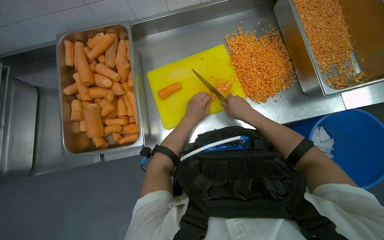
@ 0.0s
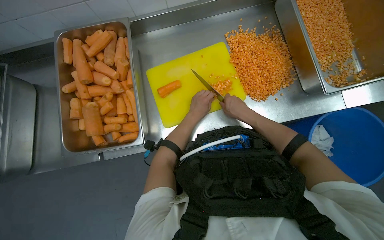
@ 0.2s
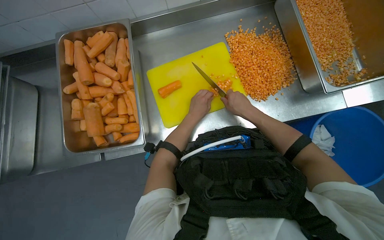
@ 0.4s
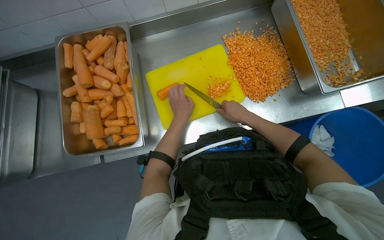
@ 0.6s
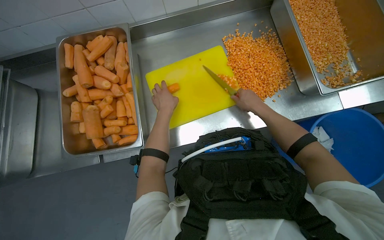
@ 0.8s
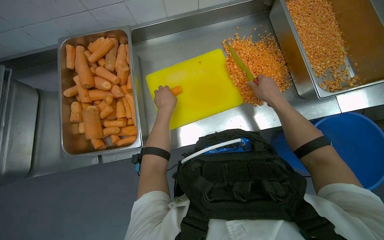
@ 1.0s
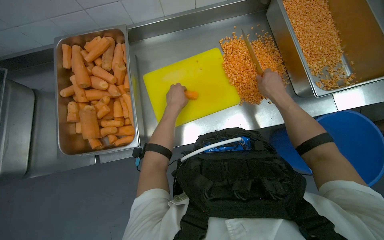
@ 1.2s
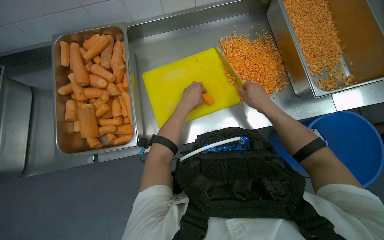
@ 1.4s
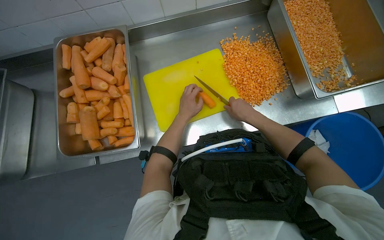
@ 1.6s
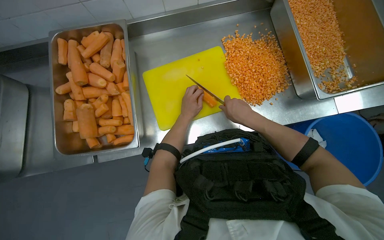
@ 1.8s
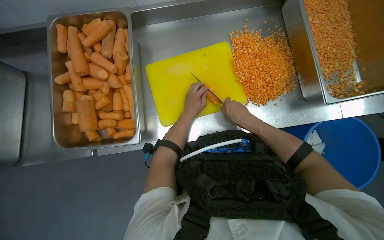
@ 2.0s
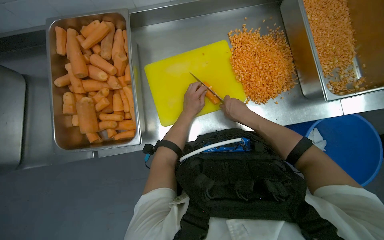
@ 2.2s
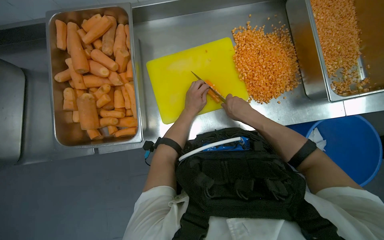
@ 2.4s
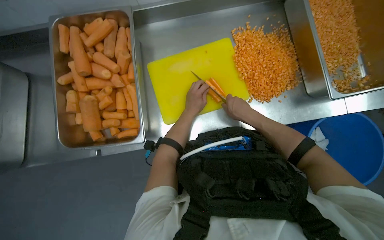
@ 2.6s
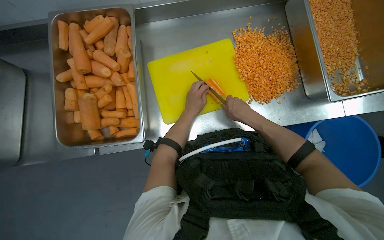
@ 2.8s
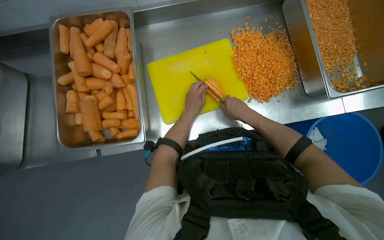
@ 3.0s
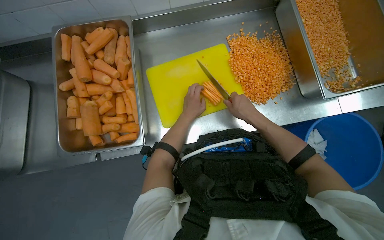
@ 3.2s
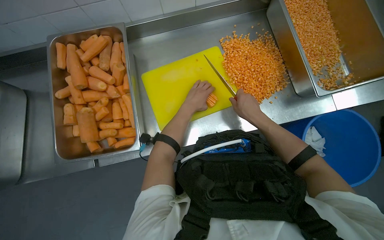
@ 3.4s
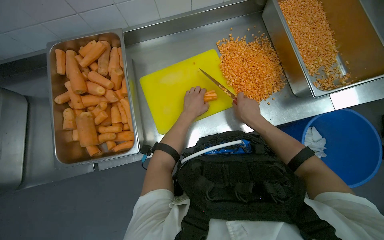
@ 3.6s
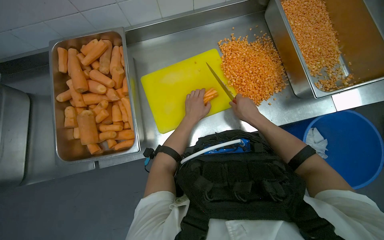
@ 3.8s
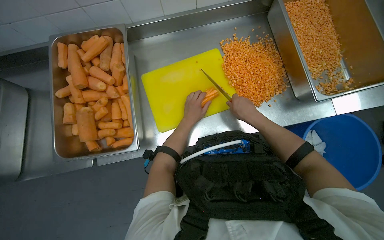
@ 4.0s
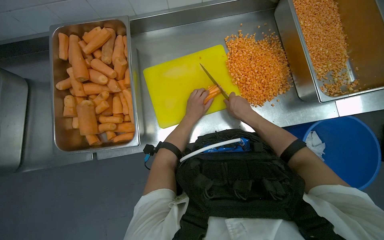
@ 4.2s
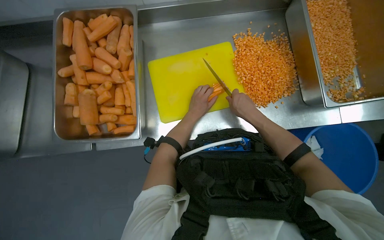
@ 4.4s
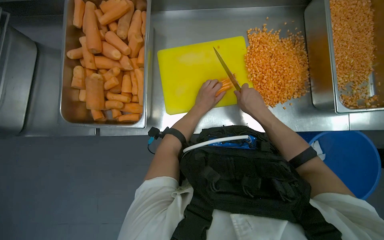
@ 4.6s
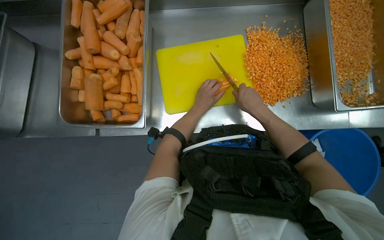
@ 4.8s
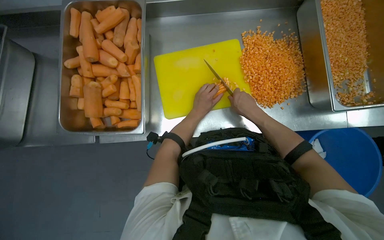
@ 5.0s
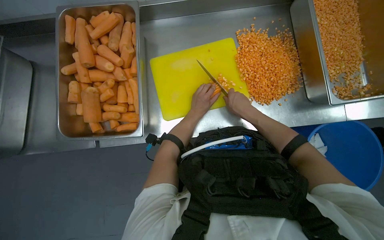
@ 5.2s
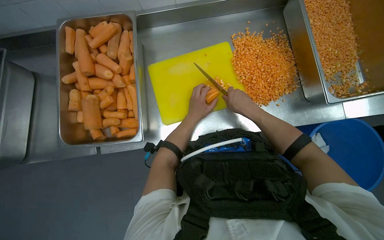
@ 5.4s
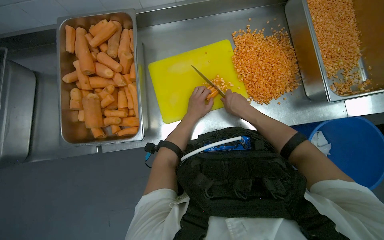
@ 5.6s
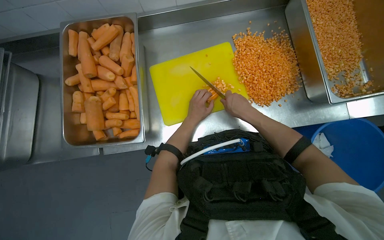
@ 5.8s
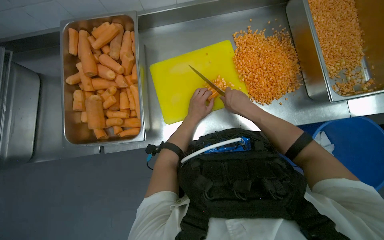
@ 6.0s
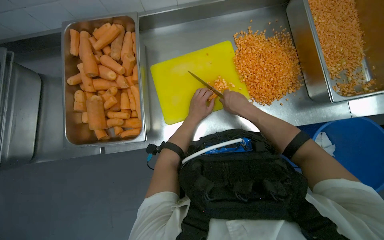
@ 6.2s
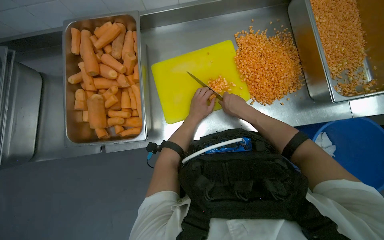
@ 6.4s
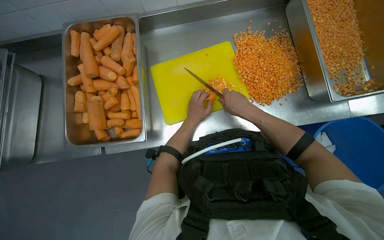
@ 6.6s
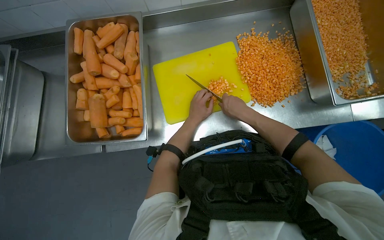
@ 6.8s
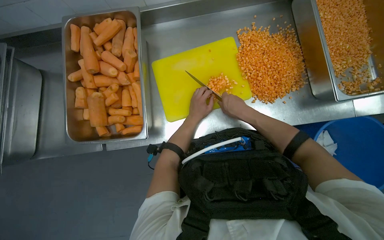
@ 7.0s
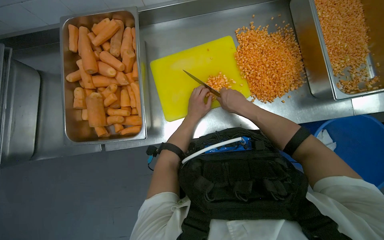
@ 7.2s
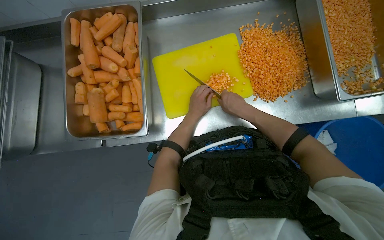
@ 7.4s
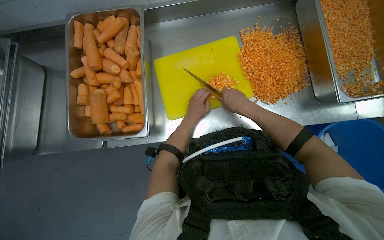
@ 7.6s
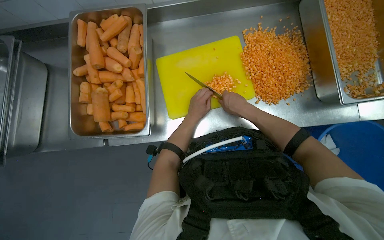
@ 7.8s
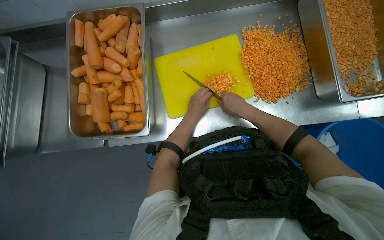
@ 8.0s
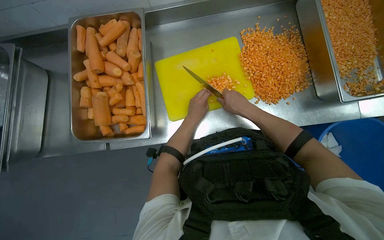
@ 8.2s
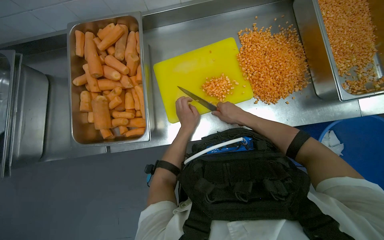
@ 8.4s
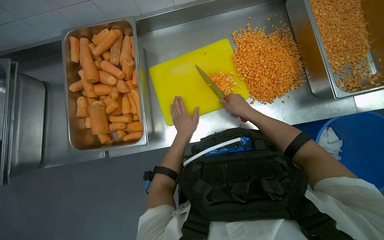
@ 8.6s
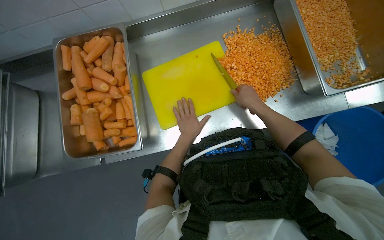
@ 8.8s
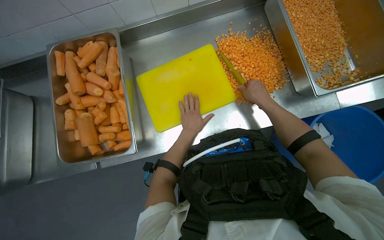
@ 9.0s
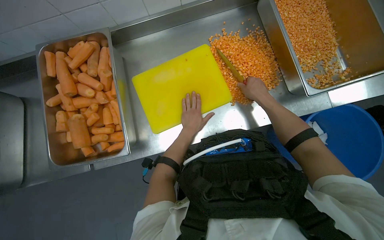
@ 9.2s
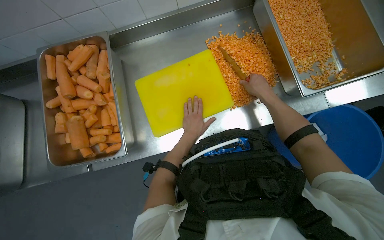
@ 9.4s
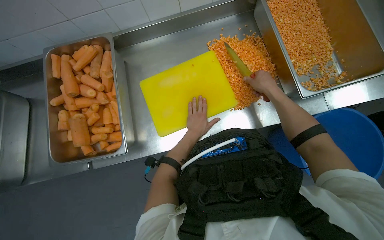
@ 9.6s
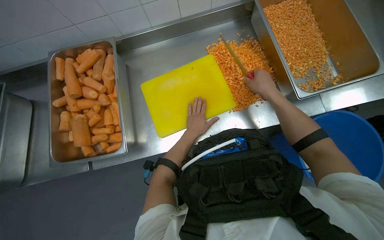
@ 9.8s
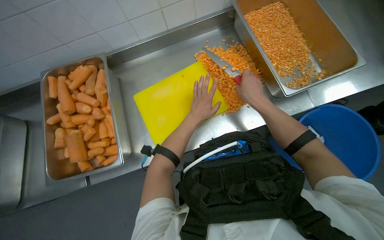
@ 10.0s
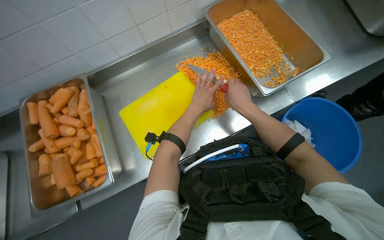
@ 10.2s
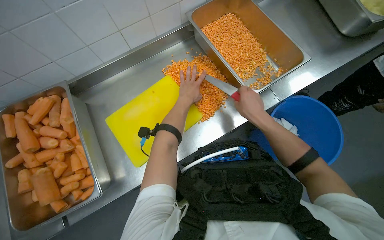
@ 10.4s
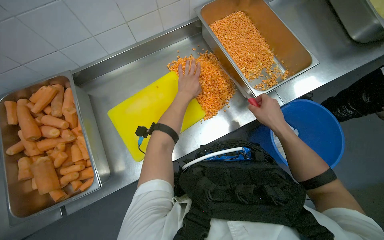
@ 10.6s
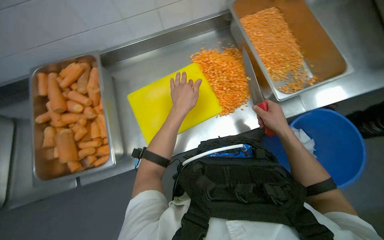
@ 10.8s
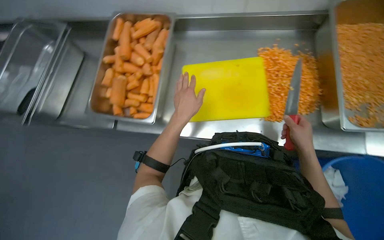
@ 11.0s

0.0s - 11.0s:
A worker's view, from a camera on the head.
Job: preparing food.
The whole recording: Dicing carrots on cutting board. The worker continues dicing carrots on a yellow cutting board and pushes the diced pieces into a metal tray.
1.6s - 7.8s: The hands work in one place, with small movements.
7.8s - 9.4s: The right hand shifts some 15 cm to the right.

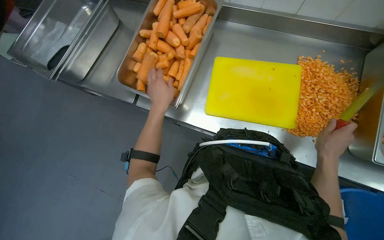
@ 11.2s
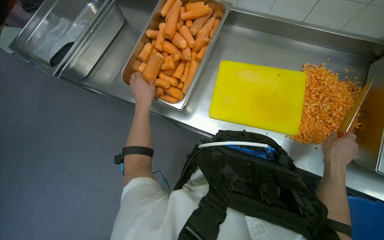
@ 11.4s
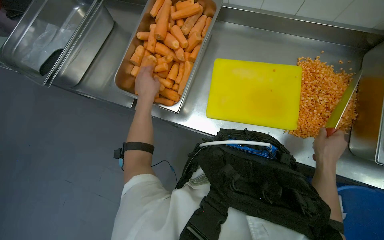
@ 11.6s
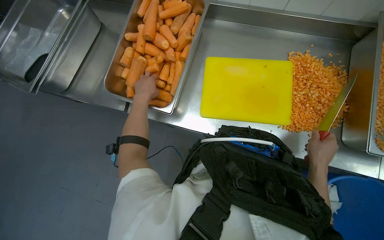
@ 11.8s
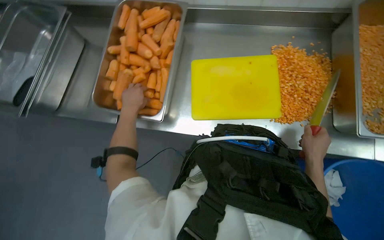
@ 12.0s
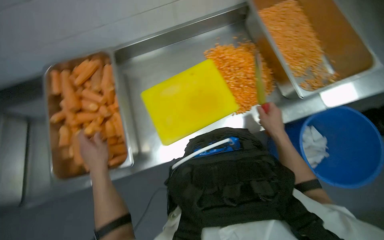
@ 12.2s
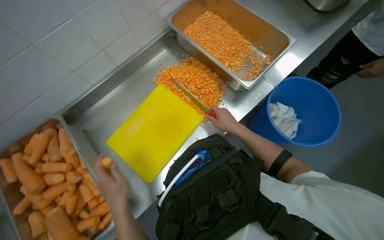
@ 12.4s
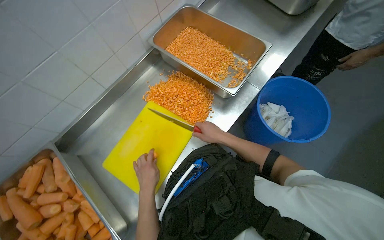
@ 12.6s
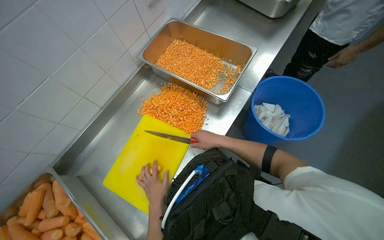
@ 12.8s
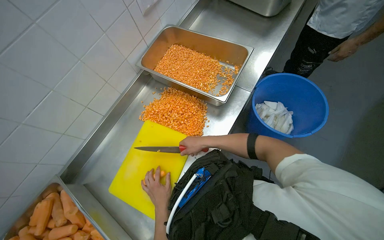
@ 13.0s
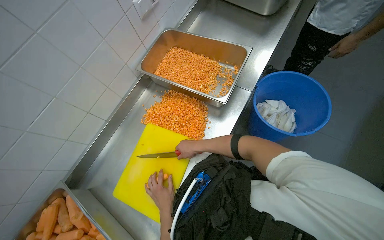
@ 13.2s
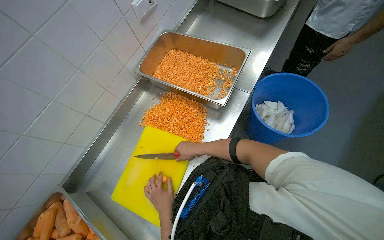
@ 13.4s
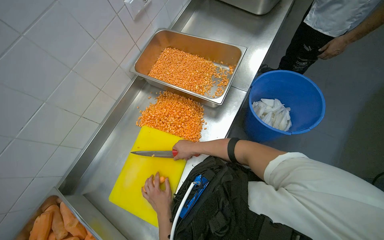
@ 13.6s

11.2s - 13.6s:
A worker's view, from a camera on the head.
Job: preparing food.
The whole recording: Dicing carrots on cutting board. The worker continues dicing carrots on a yellow cutting board and pushes the diced pieces into a metal tray.
11.2s - 12.4s: The wearer's head swings approximately 65 degrees to the right.
12.4s - 13.6s: The left hand heads farther from the camera, covering some 25 cm.

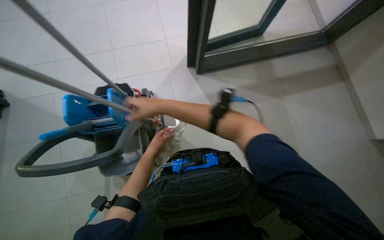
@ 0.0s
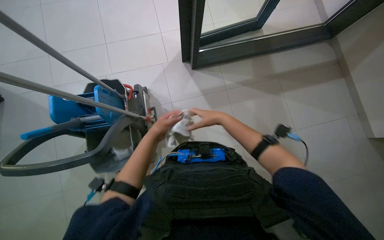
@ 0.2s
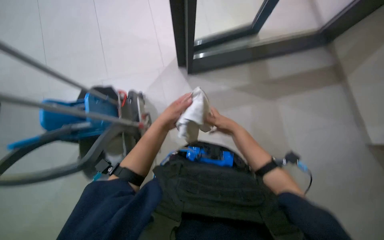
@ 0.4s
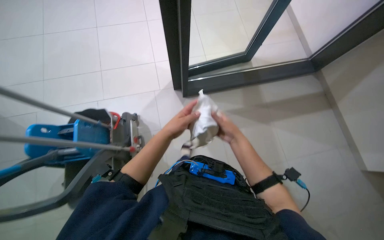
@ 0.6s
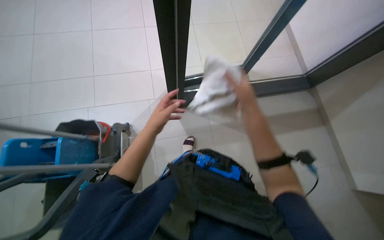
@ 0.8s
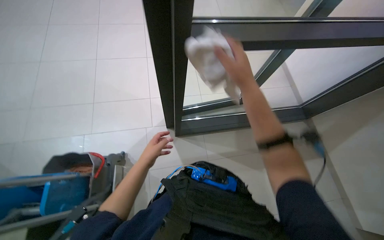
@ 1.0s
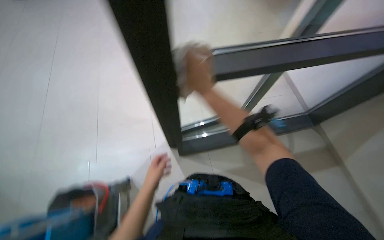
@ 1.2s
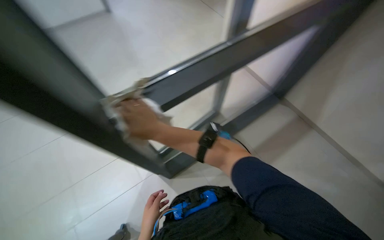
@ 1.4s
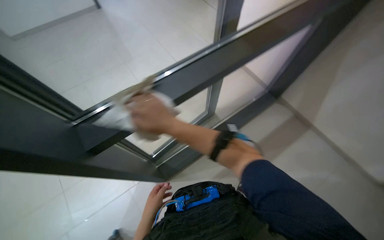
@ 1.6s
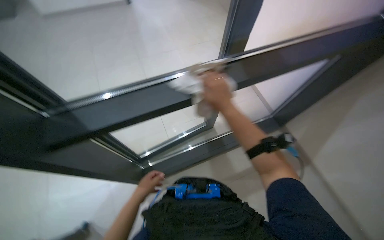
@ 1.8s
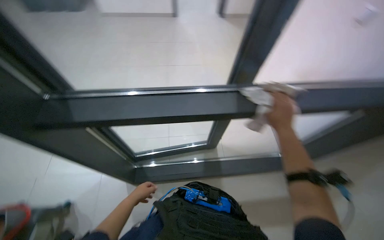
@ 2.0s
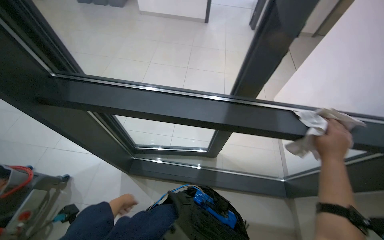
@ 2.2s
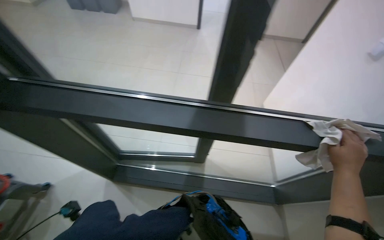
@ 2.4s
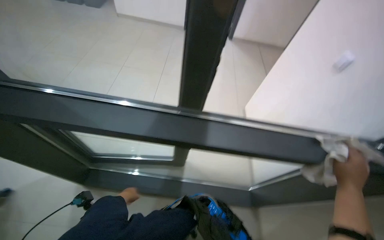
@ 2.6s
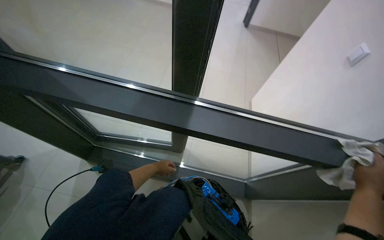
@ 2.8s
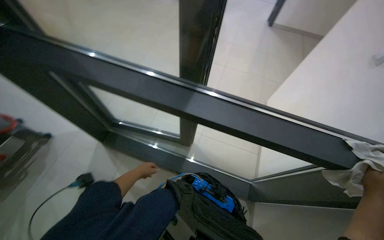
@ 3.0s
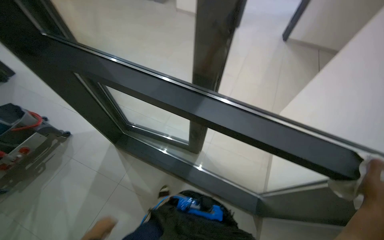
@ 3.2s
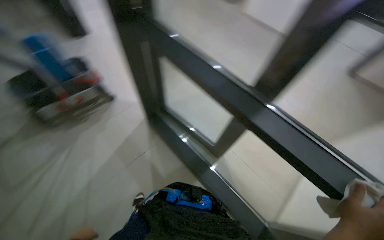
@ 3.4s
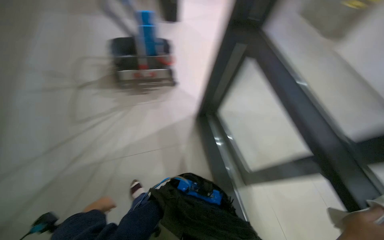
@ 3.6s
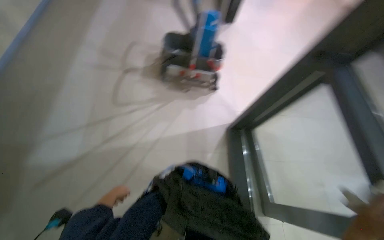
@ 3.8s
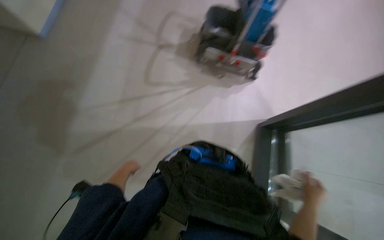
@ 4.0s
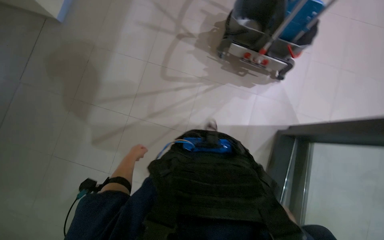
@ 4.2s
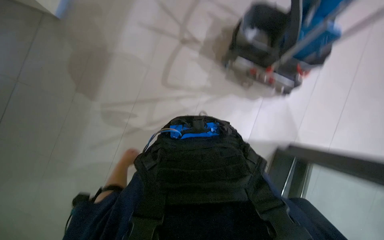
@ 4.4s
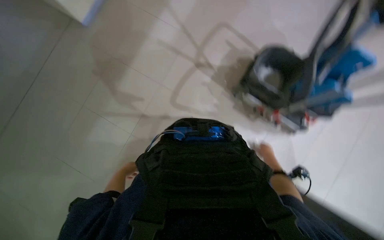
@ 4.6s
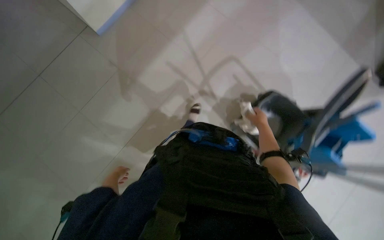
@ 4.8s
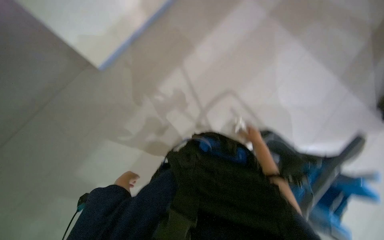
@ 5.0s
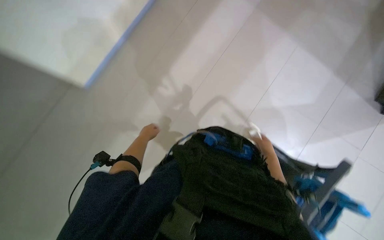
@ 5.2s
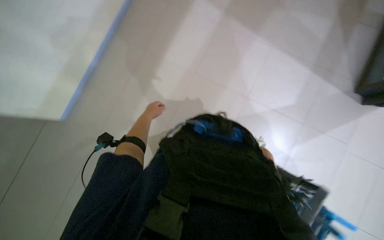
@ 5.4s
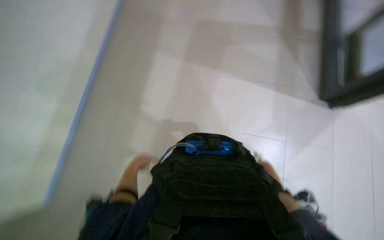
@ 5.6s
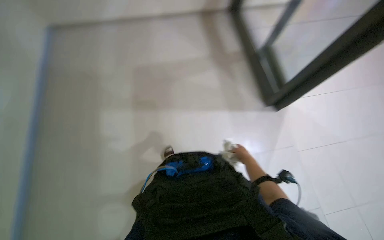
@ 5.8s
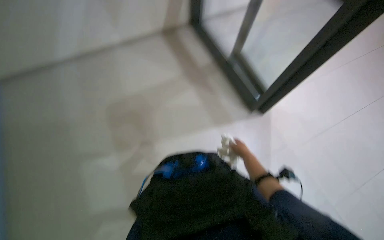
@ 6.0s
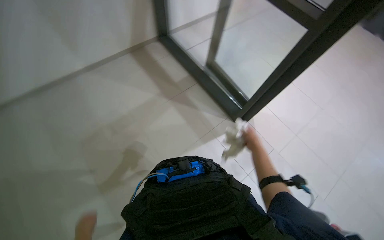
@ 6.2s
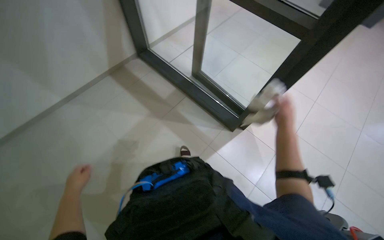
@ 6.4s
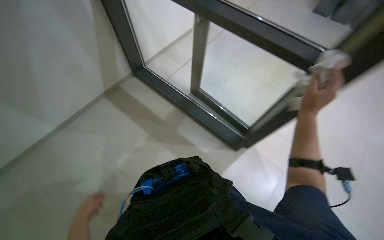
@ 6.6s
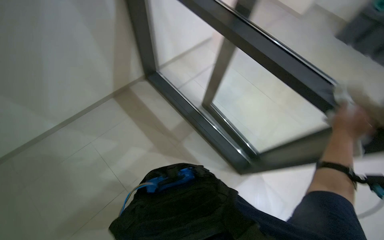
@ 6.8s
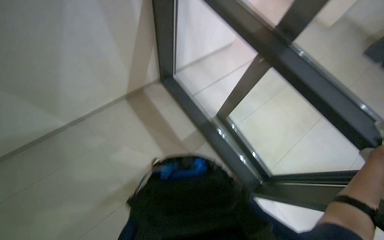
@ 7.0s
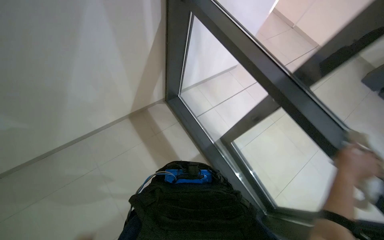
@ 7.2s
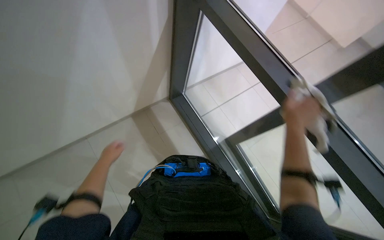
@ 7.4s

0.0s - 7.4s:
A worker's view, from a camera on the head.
Job: cleaning windows.
The whole recording: Wiping glass panels. The worker wipes the glass panels and frames with a cloth.
0.0s - 1.4s: The head rotates roughly 30 degrees to the right. The camera pitches upward, by roughly 20 degrees.
1.4s - 3.0s: Everything in view rotates roughly 30 degrees clockwise.
4.4s - 6.0s: The wearer's head swings some 20 degrees to the right. The wearer looks approximately 15 degrees further upward.
6.0s - 7.4s: The camera pitches upward, by approximately 20 degrees. The right hand moves up the picture, approximately 15 cm, and travels to the right and back again, approximately 25 cm each way.
